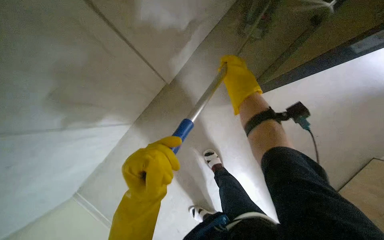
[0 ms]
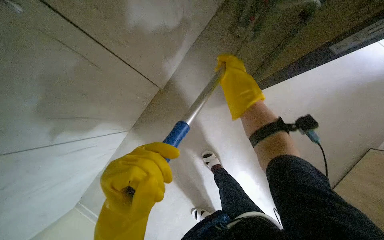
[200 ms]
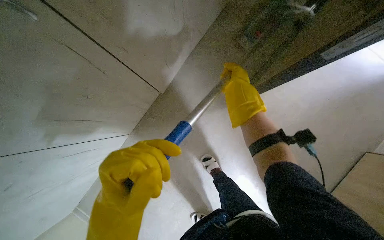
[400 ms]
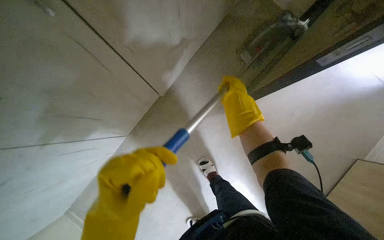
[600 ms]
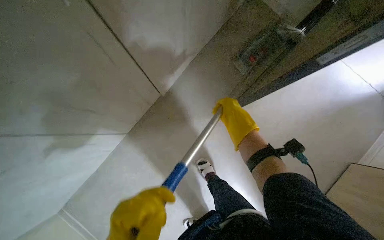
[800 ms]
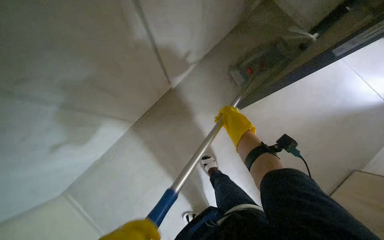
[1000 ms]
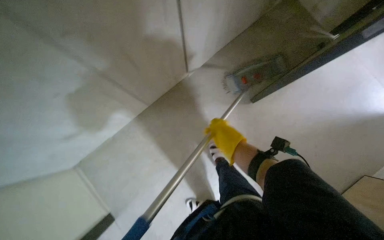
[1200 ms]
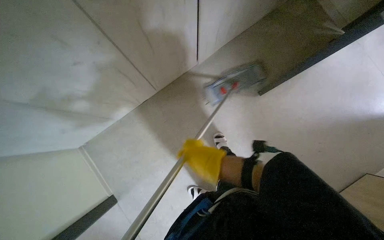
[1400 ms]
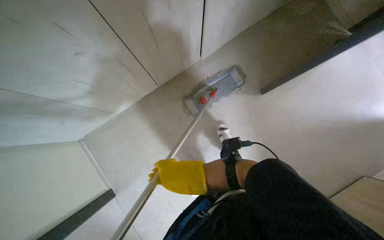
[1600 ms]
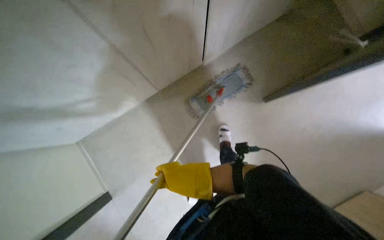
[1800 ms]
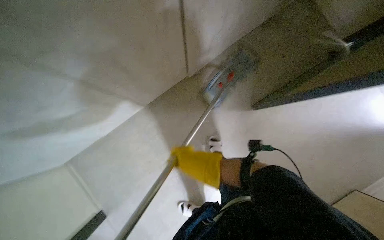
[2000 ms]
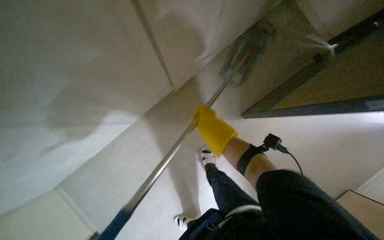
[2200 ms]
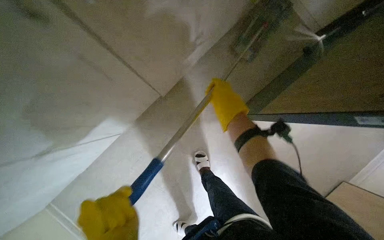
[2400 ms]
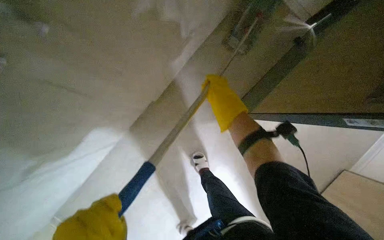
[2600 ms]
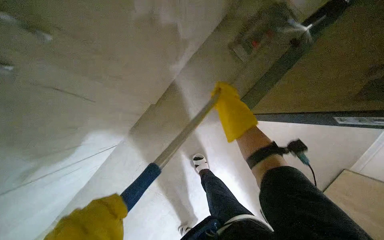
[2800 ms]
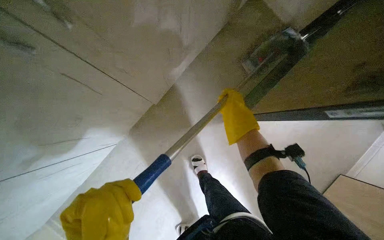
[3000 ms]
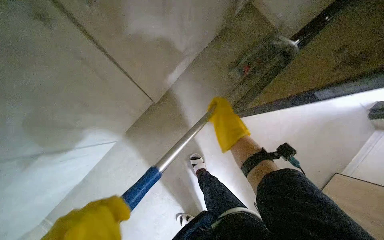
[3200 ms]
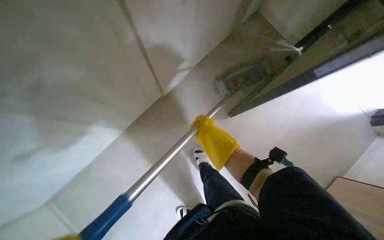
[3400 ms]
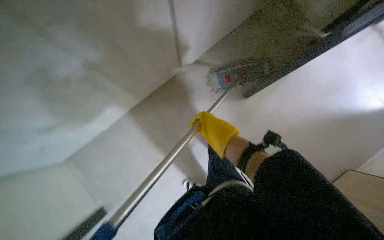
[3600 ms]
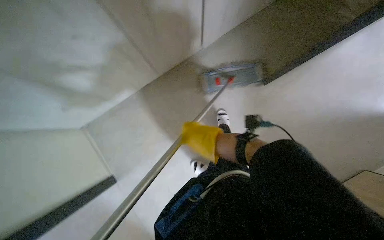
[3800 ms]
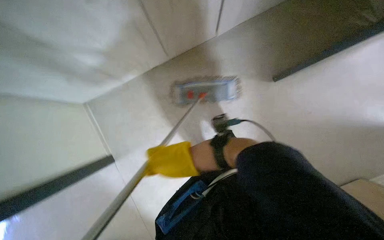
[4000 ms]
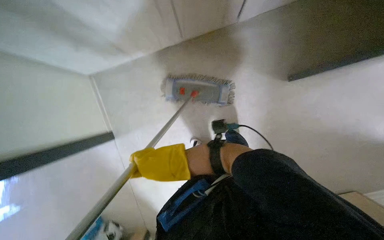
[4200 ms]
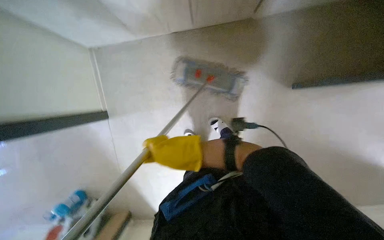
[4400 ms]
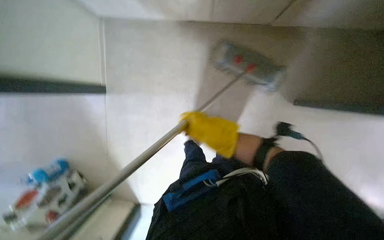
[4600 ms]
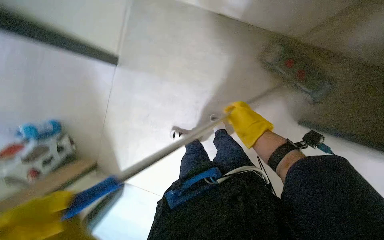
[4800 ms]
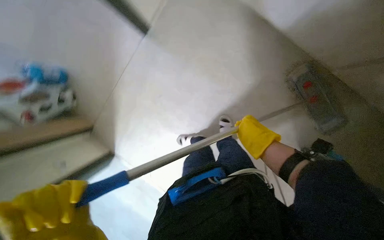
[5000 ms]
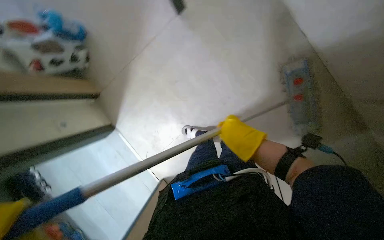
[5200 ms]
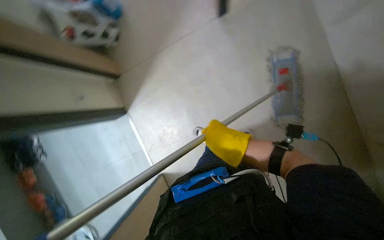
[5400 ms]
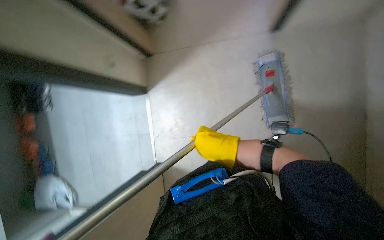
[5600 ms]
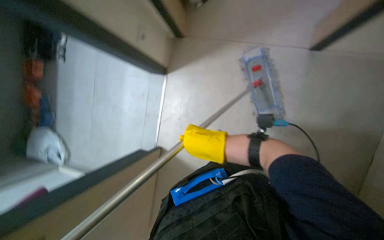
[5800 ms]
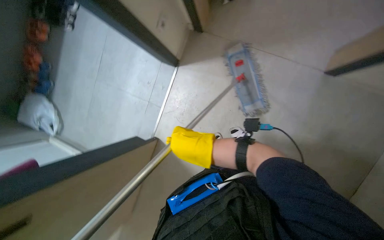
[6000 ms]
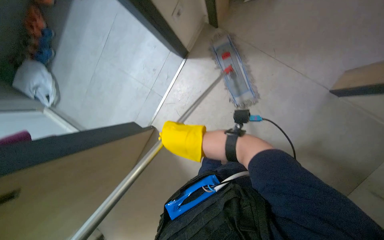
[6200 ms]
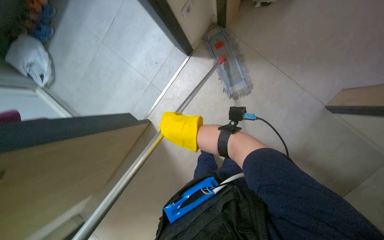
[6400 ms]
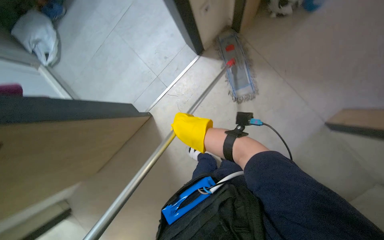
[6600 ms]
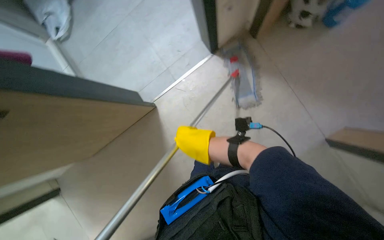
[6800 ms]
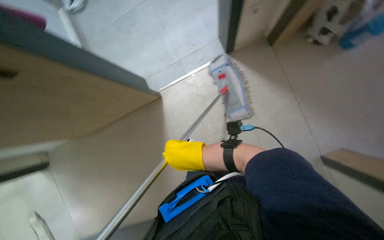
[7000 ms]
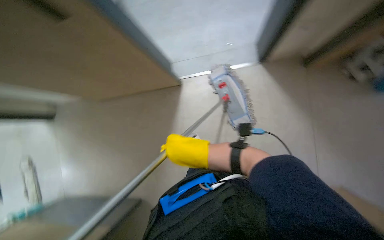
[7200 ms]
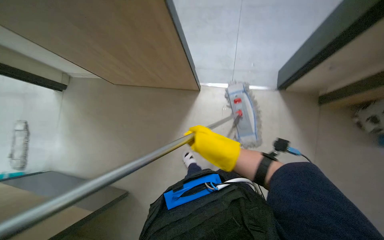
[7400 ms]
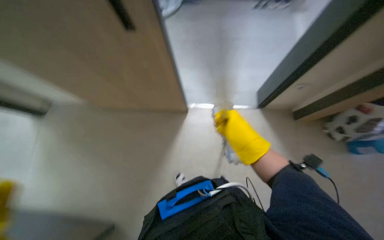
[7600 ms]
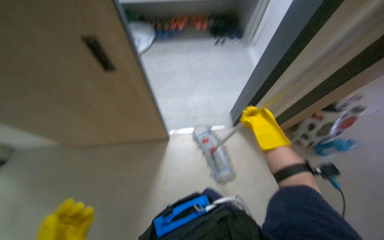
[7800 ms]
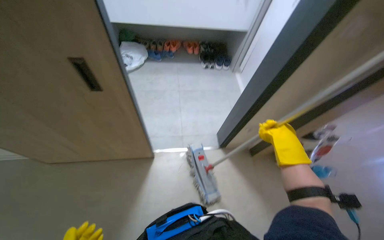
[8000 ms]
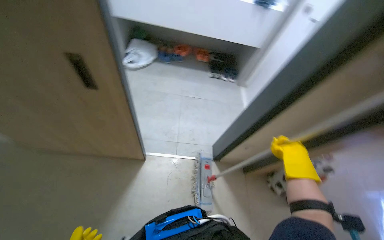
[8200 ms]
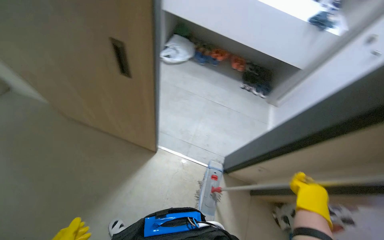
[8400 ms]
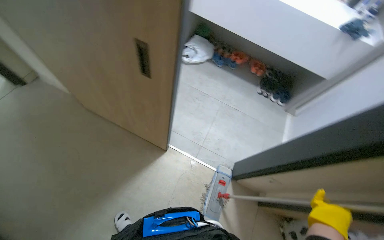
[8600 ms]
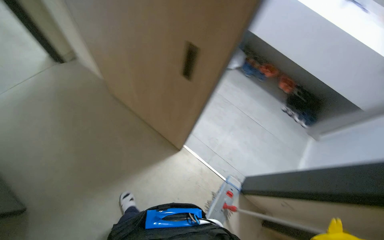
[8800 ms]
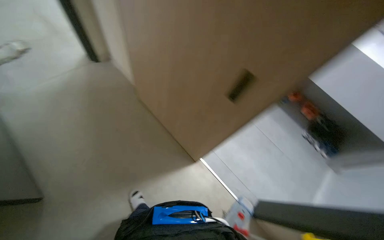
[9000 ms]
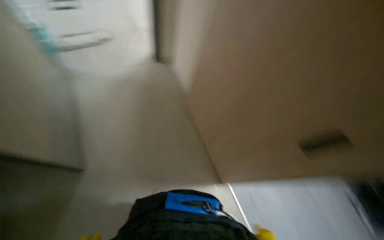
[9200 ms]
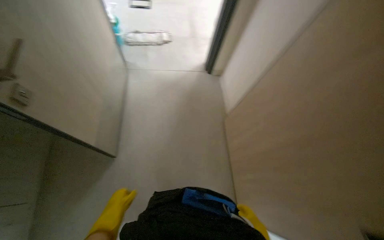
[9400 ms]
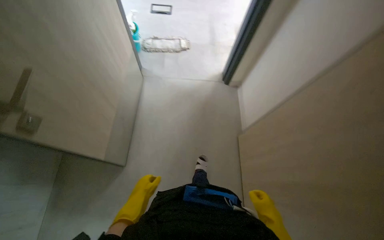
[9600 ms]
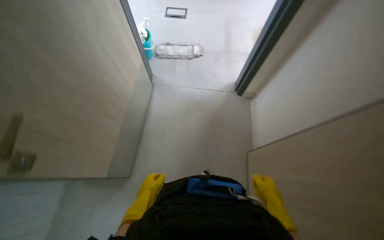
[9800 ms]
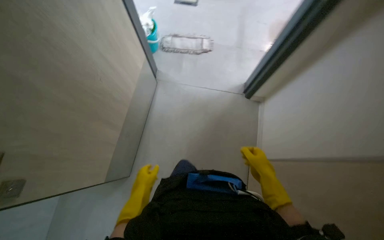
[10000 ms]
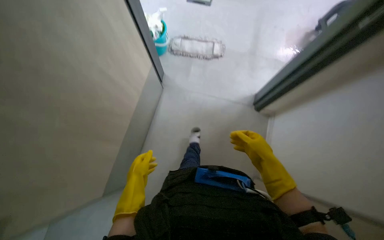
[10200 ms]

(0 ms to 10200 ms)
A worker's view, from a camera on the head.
Job: mopping floor.
The whole recording: Mopping apartment floor. The worker mops the apartment floor with a flat mop, changing the mop head as needed.
0 ms - 1400 ms: The right hand shifts about 20 cm down the picture and to the left.
1400 ms - 3000 ms: The right hand shifts roughly 30 cm up the picture, to the right and farther from the camera.
3000 ms - 4400 ms: The wearer looks approximately 10 degrees further downward. The right hand goes approximately 35 cm down the picture, nearer to the camera and to the left.
4400 ms - 5800 ms: The camera is carried roughly 50 cm. Everything in view rotates approximately 75 degrees clockwise.
5800 ms - 7200 ms: The scene turns approximately 35 degrees clockwise in the picture.
7200 ms - 8800 ms: The camera pitches upward, by roughly 30 degrees. The scene turns about 45 degrees clockwise in the picture.
8800 ms - 10200 ms: The camera is carried approximately 60 cm. The wearer looks some 60 degrees further to the left.

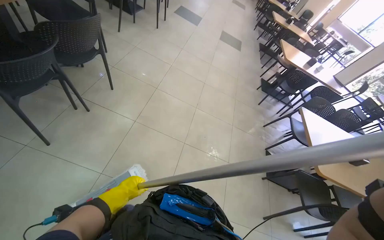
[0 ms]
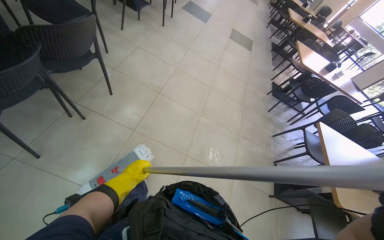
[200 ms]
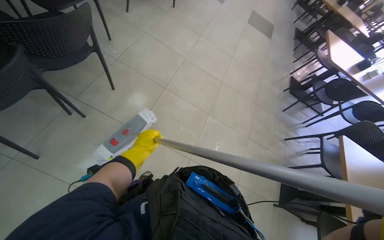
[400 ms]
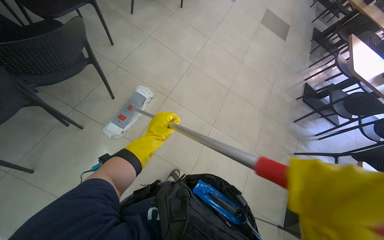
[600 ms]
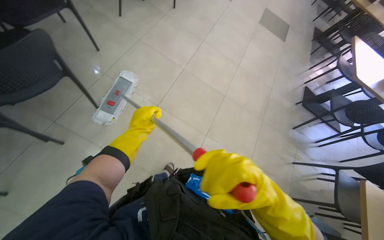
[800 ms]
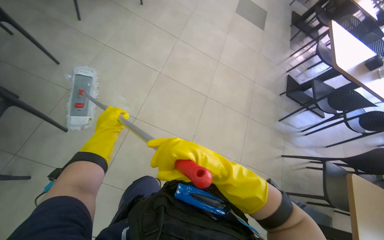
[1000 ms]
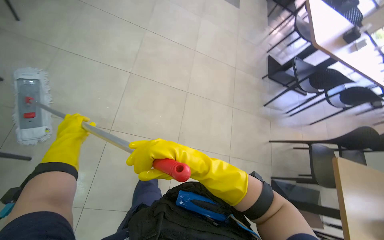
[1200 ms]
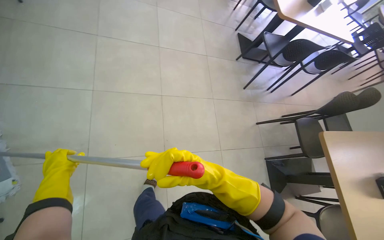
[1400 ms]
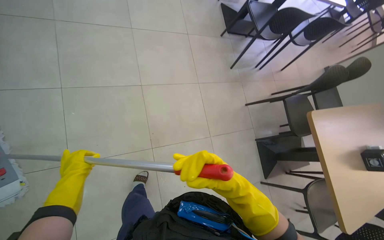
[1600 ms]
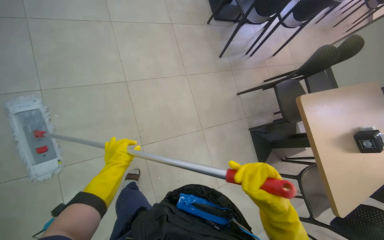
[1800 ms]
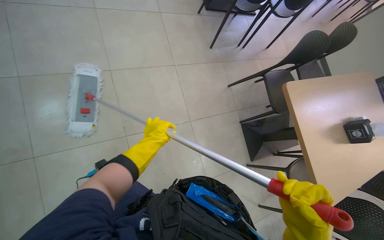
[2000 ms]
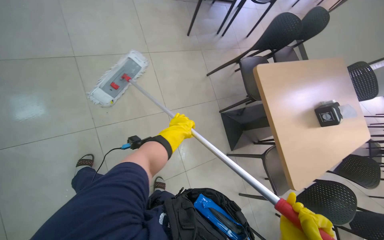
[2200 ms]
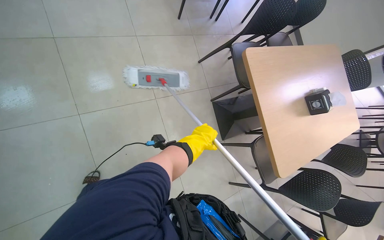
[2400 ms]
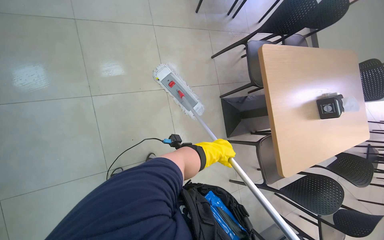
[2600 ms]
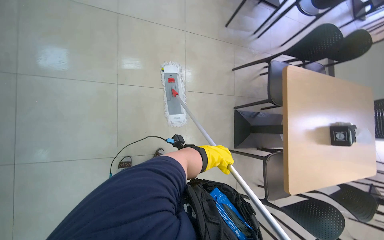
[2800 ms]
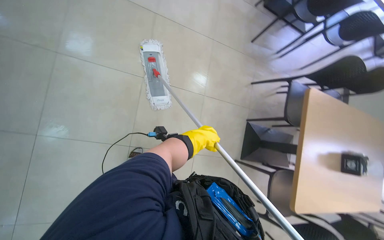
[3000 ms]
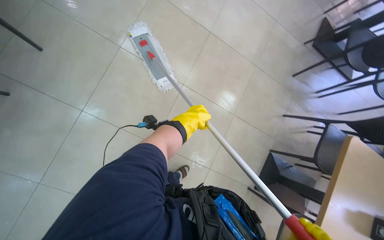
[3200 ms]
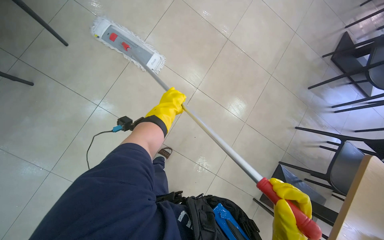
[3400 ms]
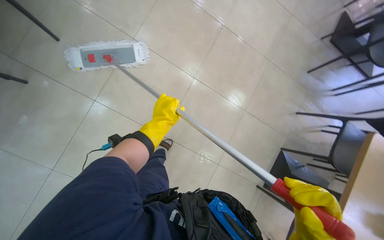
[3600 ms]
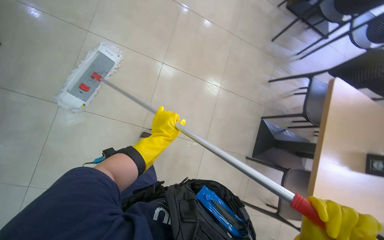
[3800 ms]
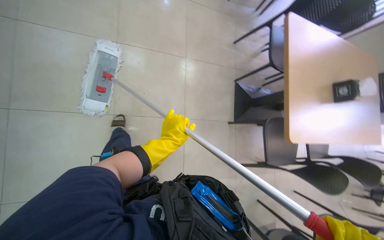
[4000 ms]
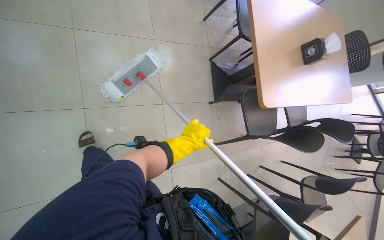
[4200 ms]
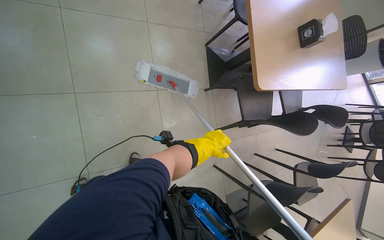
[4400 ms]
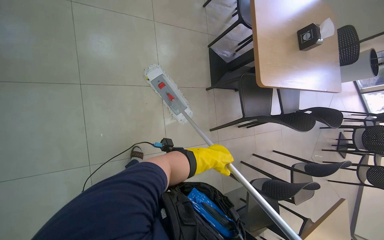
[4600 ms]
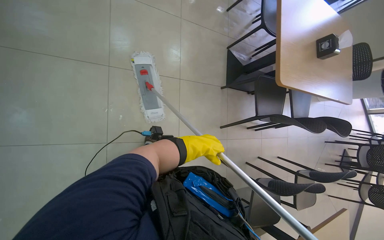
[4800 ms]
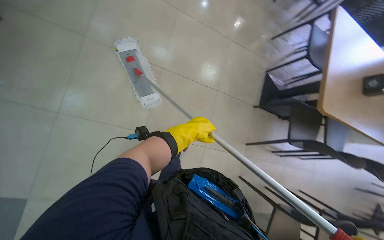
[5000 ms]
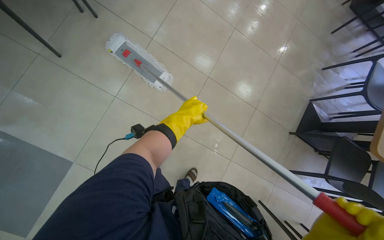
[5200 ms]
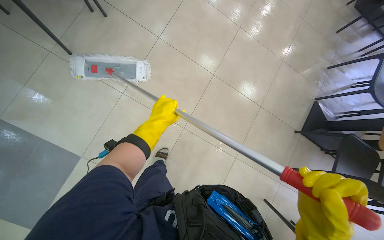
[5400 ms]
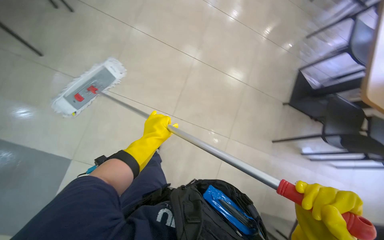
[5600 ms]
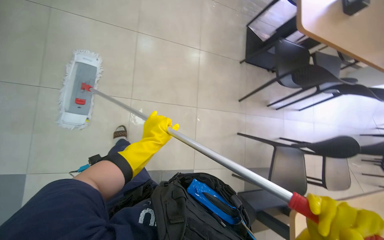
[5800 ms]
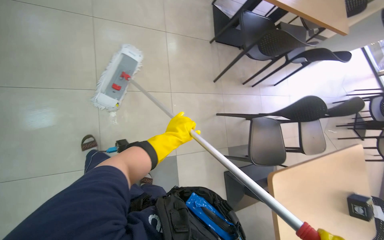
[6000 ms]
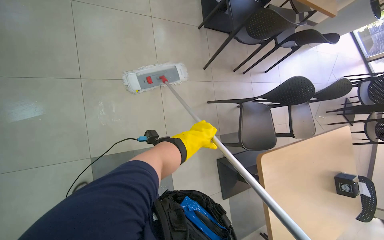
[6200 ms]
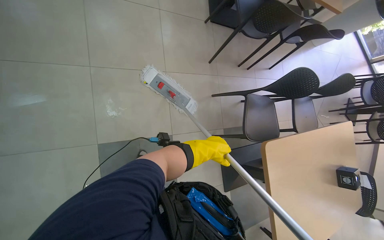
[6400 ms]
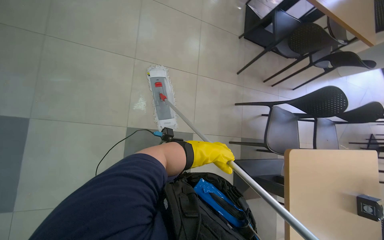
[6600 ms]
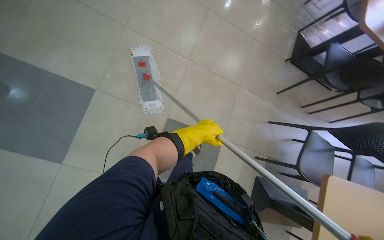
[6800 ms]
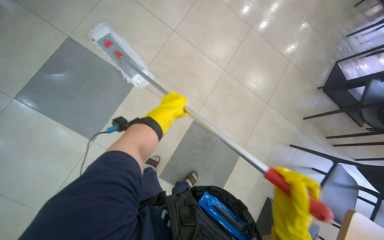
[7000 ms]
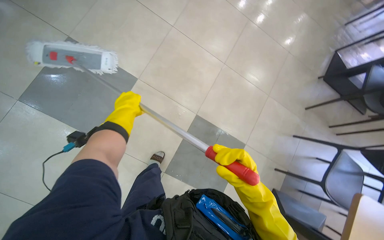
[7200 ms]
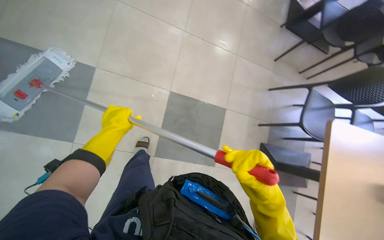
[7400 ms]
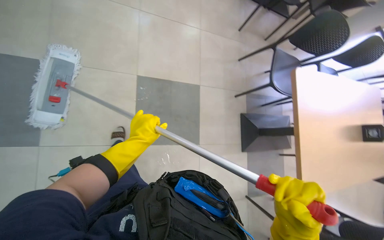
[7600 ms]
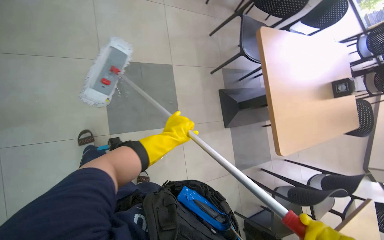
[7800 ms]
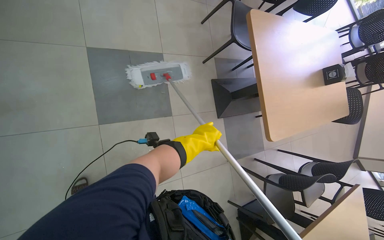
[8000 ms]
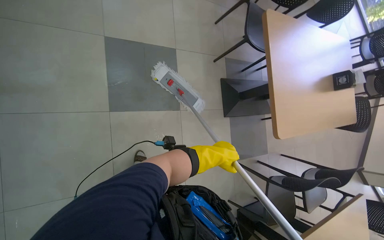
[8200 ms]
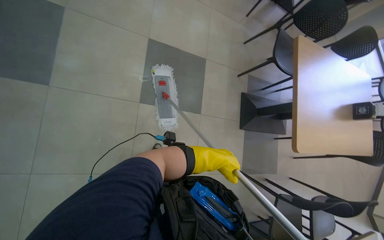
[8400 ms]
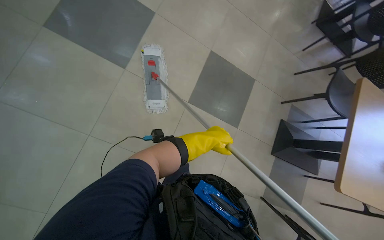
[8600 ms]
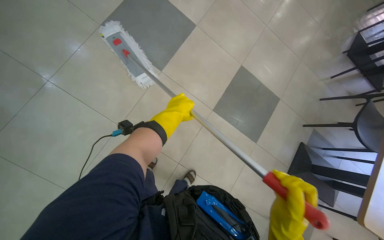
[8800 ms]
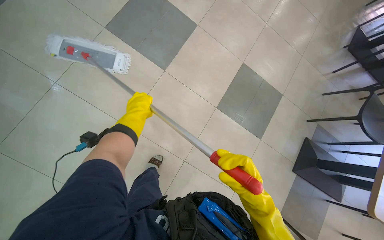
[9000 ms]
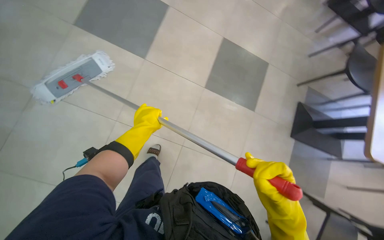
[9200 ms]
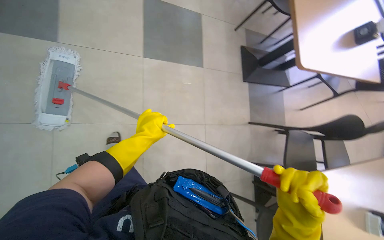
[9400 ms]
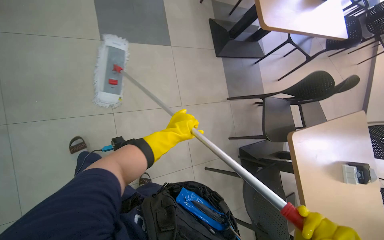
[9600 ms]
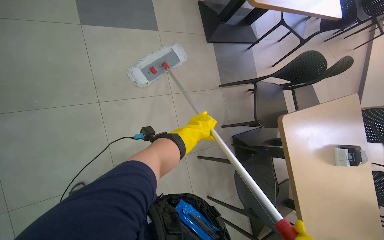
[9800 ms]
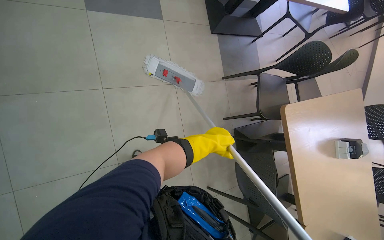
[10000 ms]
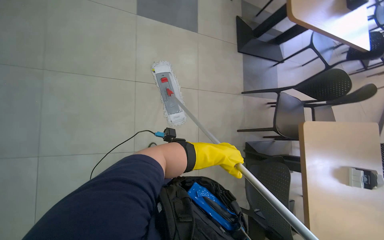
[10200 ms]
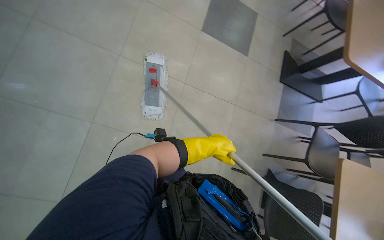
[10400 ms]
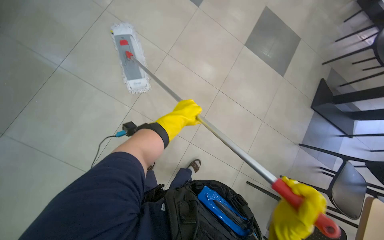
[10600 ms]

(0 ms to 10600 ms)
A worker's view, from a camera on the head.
Job: mopping floor.
The whole recording: Mopping cafeteria floor. The worker mops the tiled floor of the cafeteria.
0 ms - 1600 ms: The camera is carried roughly 1.5 m. The view tilts approximately 30 degrees downward. The scene rotates counterclockwise by roughly 25 degrees.
4600 ms - 6000 ms: The camera travels some 50 cm.
6000 ms - 7600 ms: The wearer moves approximately 50 cm.
7600 ms - 9000 ms: The head travels about 70 cm. The wearer looks some 40 degrees further to the left. The camera pitches upward, by roughly 15 degrees.
9000 ms - 10600 ms: The head travels some 70 cm. The head turns to the left by about 25 degrees.
